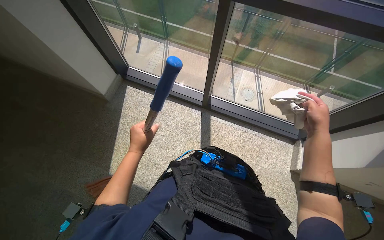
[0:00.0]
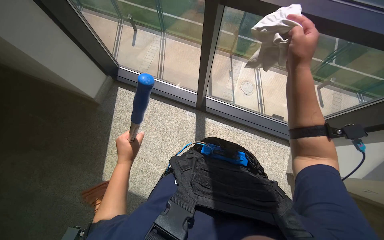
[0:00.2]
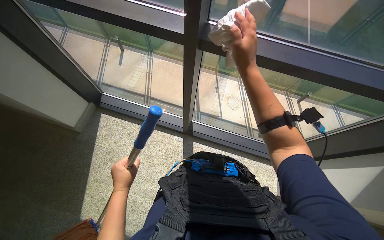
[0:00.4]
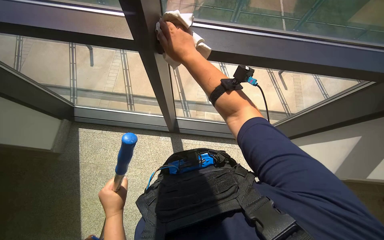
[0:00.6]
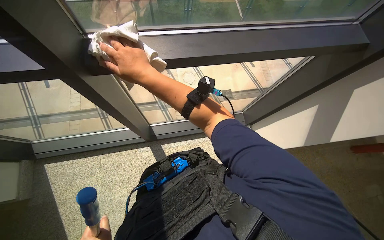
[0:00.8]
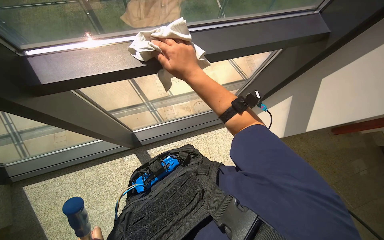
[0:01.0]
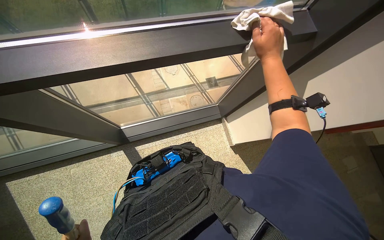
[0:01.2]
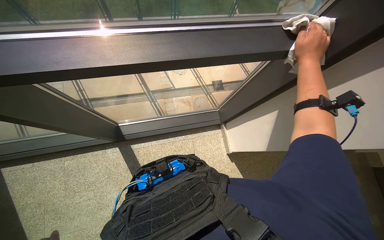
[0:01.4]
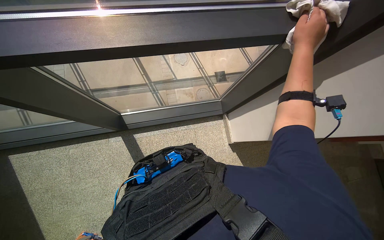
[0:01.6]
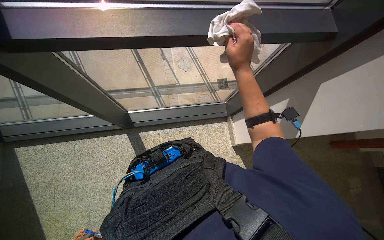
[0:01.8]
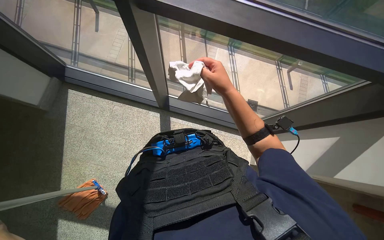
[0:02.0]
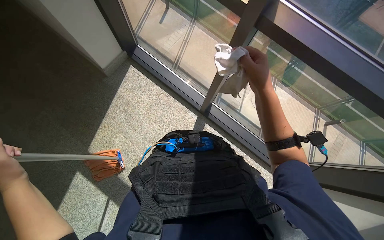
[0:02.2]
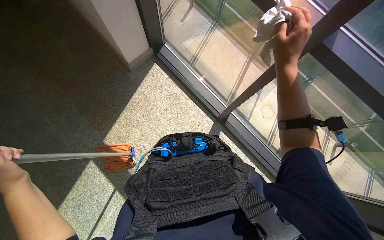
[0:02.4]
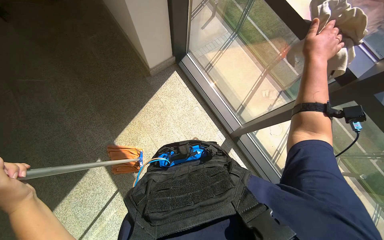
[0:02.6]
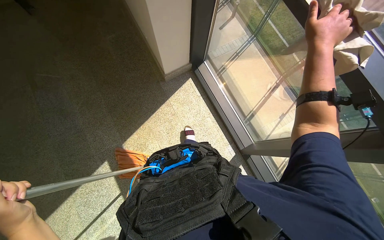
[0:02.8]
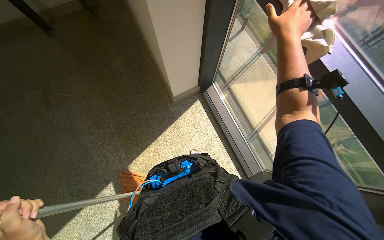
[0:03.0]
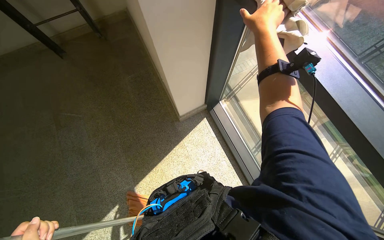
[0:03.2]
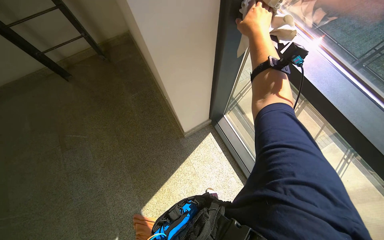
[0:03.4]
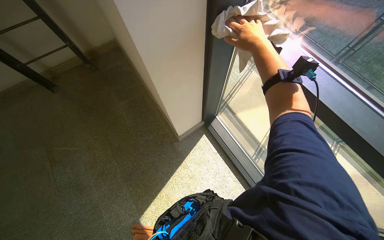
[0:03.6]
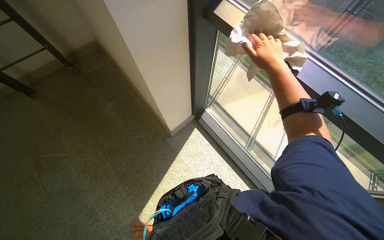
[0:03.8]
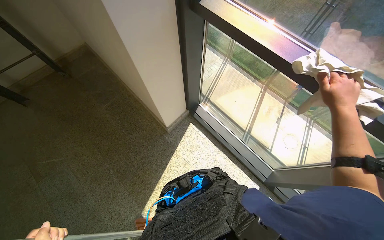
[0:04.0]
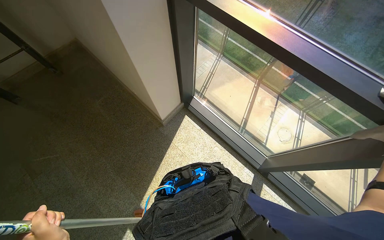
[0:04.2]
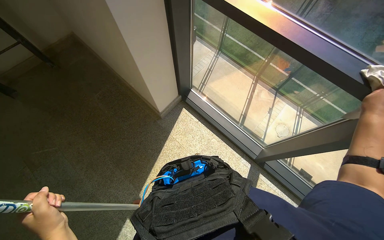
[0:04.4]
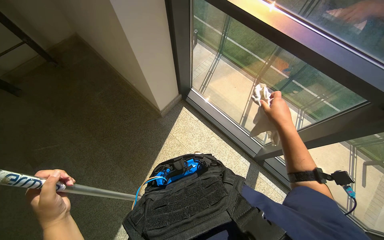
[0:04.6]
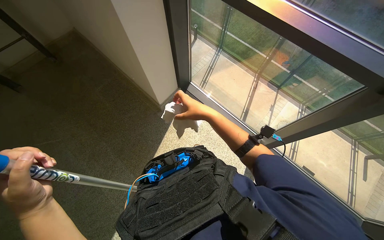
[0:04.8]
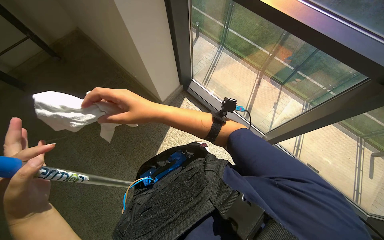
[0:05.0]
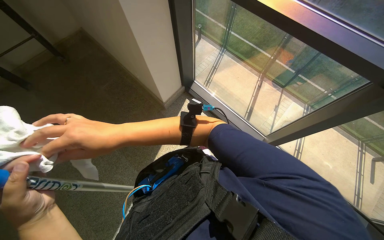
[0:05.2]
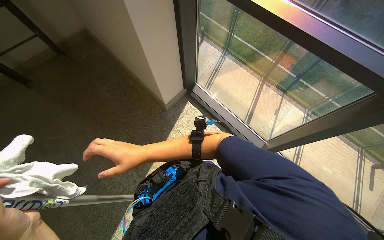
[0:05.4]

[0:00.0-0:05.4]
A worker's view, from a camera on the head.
Job: wiping surfaces.
The whole recording: Wiping metal handrail. The worker wipes the metal handrail on the stairs with a cloth.
2.8 to 4.0 s: The wearer looks some 20 degrees further upward. The right hand travels down the picture by approximately 40 cm, and reaches roughly 15 cm to the left, then returns.

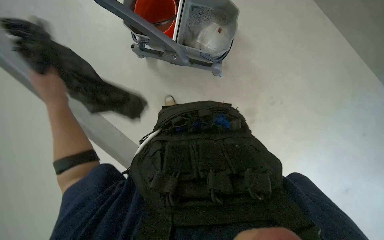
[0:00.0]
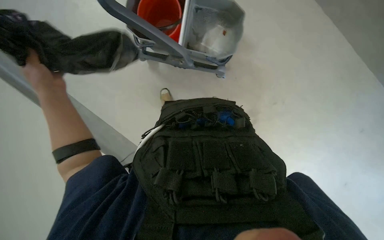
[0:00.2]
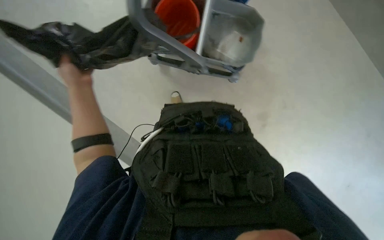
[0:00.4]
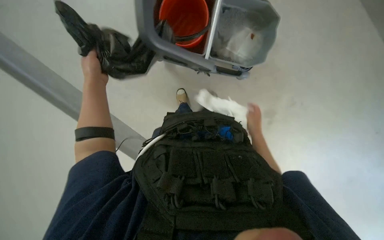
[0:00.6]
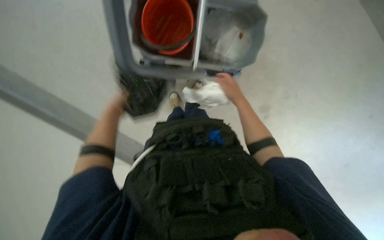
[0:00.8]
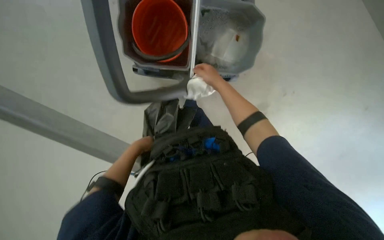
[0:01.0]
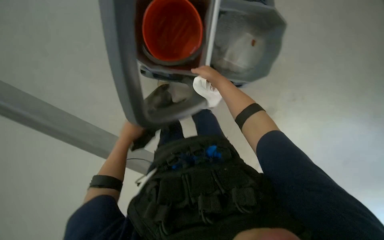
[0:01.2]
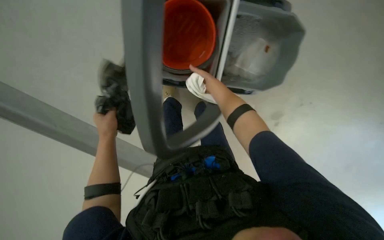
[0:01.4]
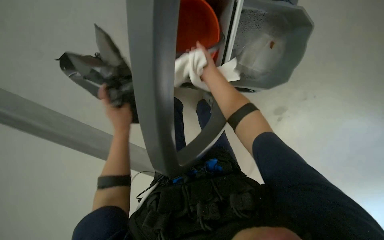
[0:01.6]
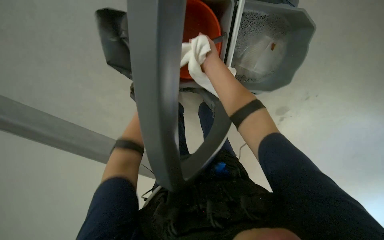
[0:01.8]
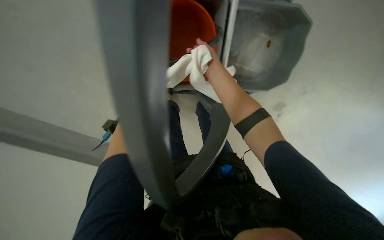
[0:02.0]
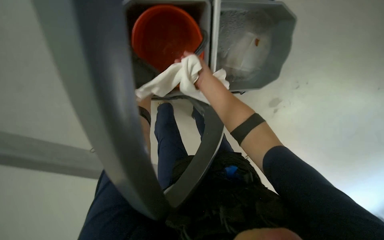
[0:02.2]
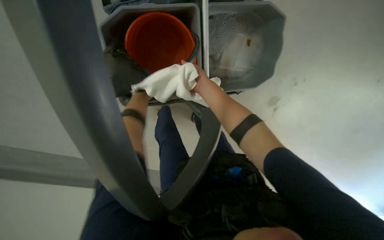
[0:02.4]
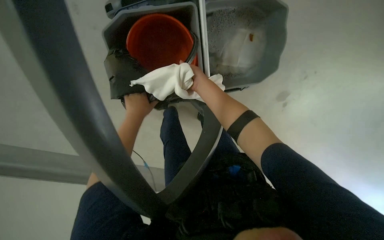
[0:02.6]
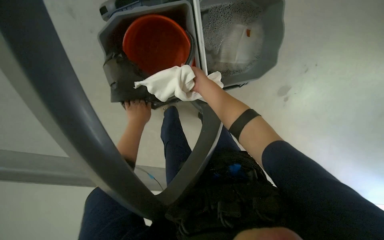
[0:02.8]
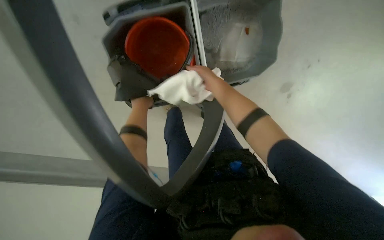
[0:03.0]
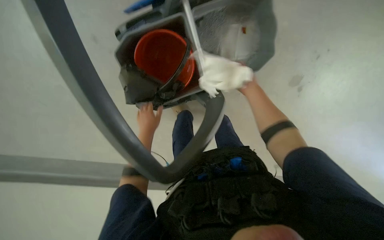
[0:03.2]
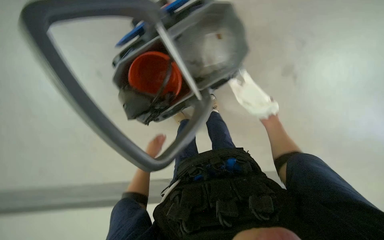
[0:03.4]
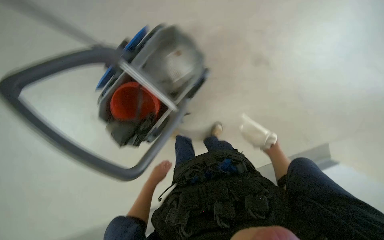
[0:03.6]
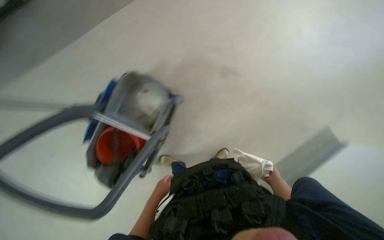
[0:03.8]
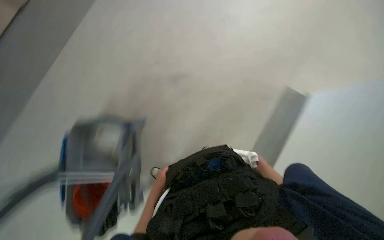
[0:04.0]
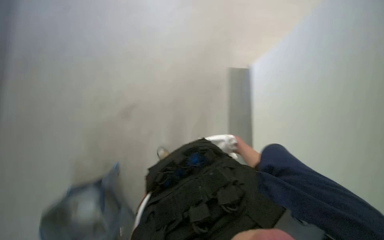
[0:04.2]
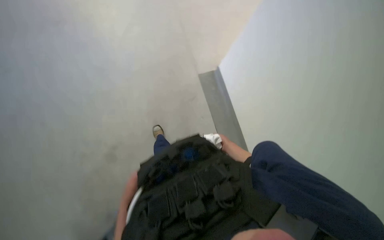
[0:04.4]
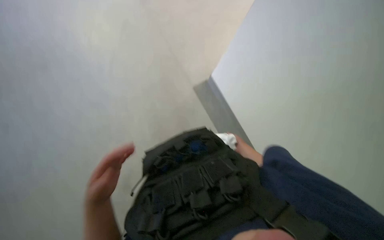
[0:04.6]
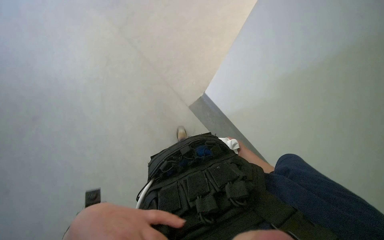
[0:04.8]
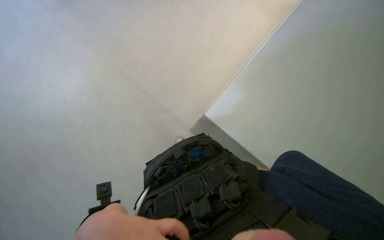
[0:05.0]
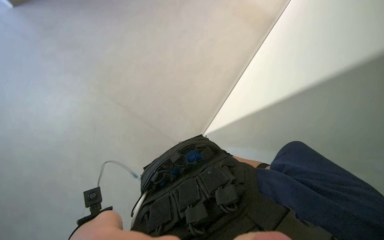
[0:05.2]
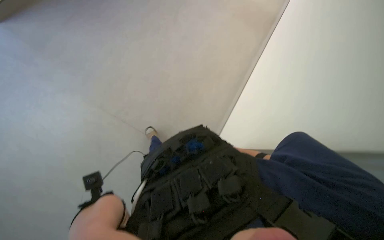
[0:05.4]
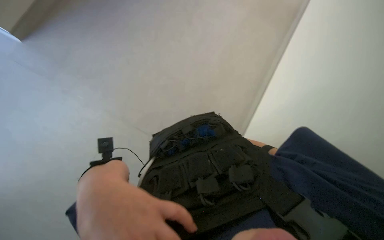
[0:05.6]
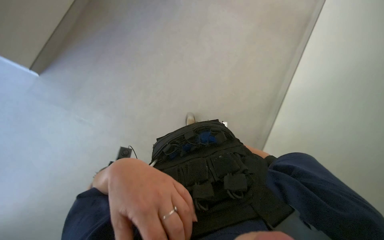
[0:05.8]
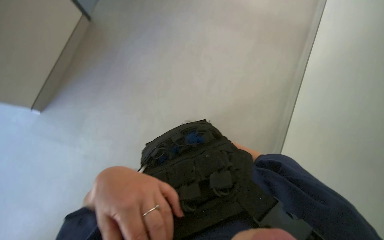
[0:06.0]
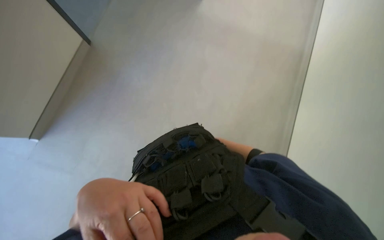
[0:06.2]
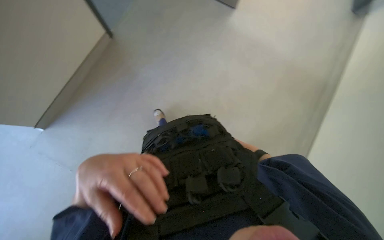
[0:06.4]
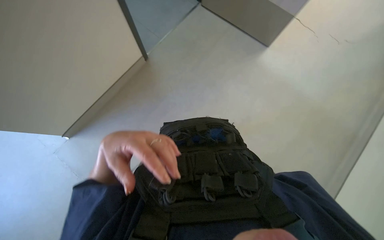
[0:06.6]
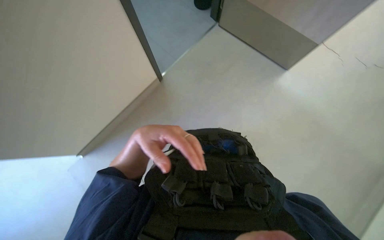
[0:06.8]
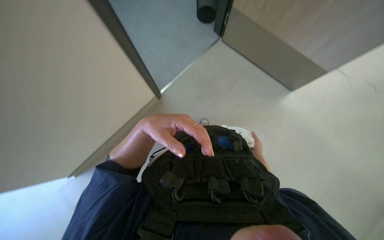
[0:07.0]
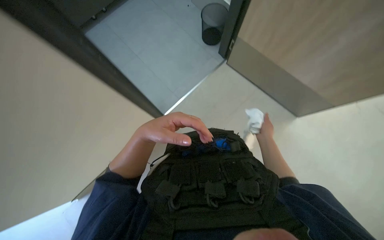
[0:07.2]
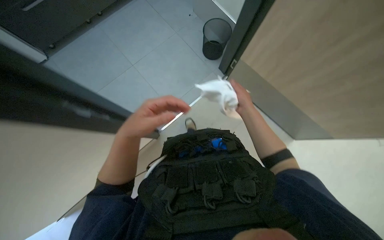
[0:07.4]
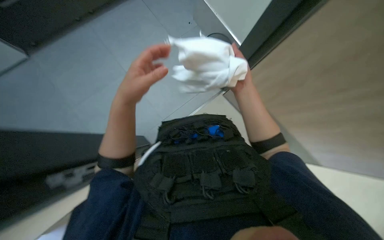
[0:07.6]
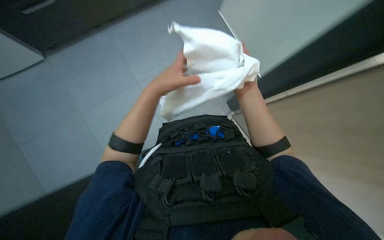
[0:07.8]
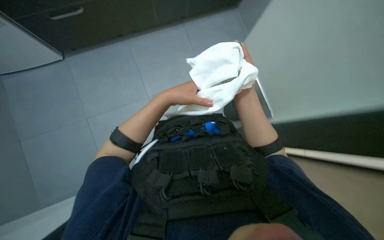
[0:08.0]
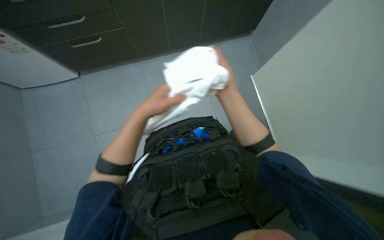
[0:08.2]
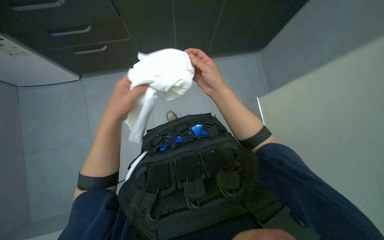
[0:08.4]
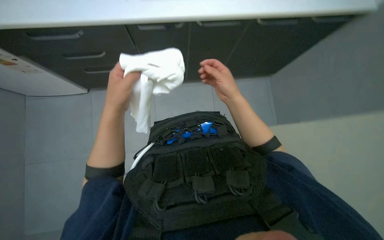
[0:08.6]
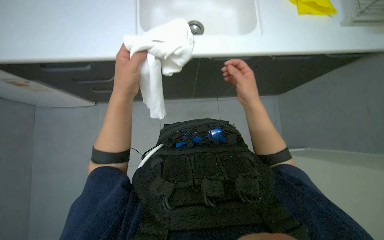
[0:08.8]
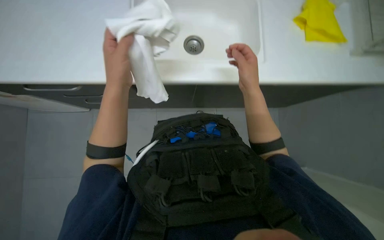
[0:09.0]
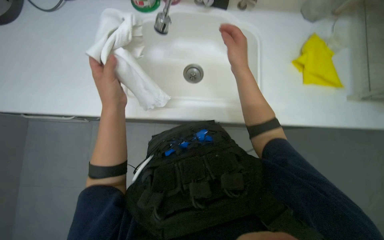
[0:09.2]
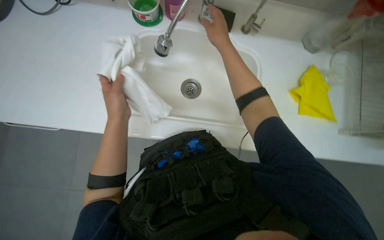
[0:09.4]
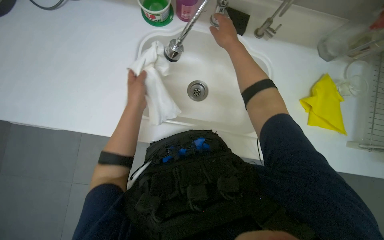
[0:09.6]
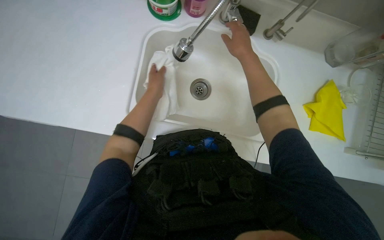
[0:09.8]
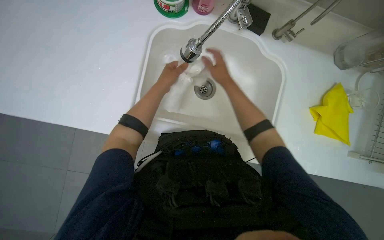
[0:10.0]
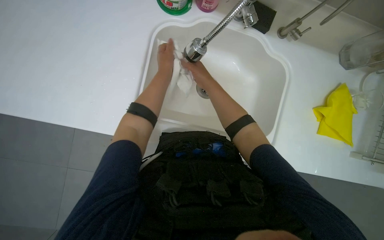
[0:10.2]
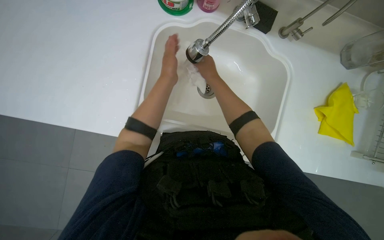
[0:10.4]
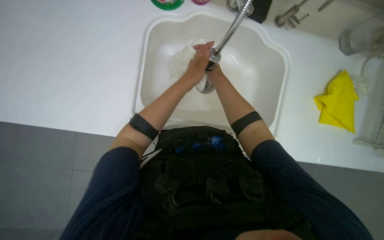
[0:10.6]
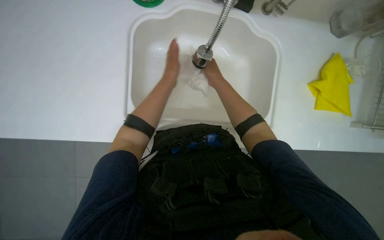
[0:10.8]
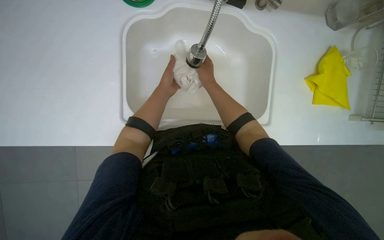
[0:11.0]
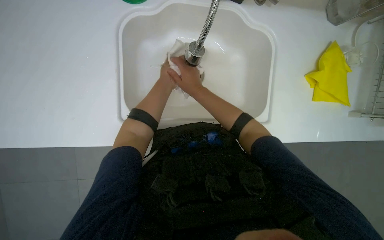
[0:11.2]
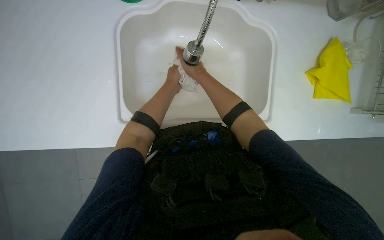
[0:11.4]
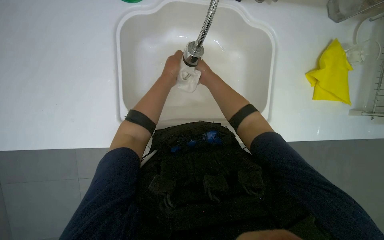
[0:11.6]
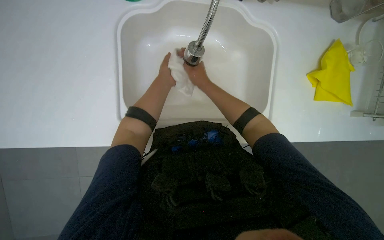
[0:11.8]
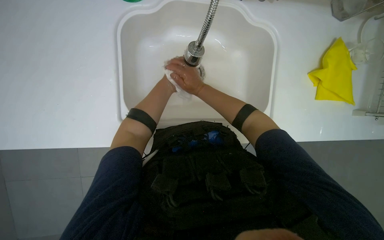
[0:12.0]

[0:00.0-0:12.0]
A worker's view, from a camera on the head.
Job: preparing cleaning supplies.
The whole recording: Preparing cleaning cloth. The worker wets and rinses a cleaning cloth at the sink.
3.0 to 4.4 s: The wearer moves roughly 50 cm. The scene rotates counterclockwise by approximately 50 degrees.
6.0 to 7.6 s: The wearer looks about 25 degrees further to the left. The view tilts roughly 30 degrees upward.
7.6 to 9.0 s: The left hand reaches about 5 cm to the right, then returns.
9.0 to 10.4 s: The left hand moves farther from the camera and up the picture, about 15 cm, while the right hand moves to the left, approximately 10 cm.

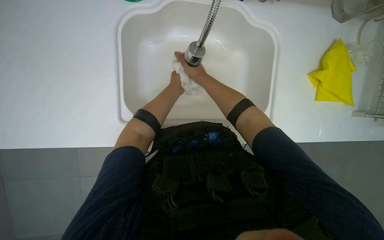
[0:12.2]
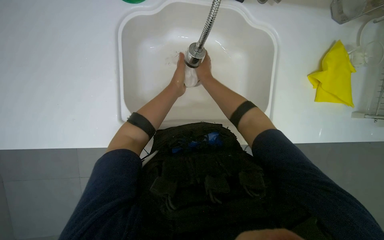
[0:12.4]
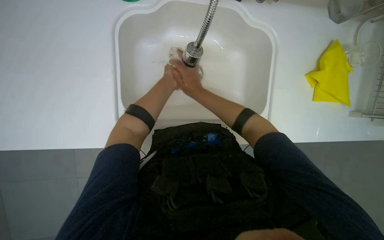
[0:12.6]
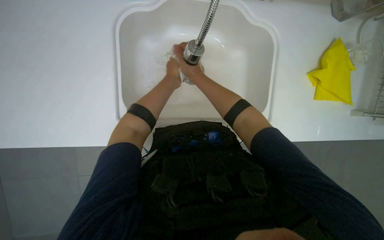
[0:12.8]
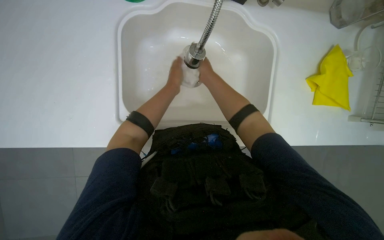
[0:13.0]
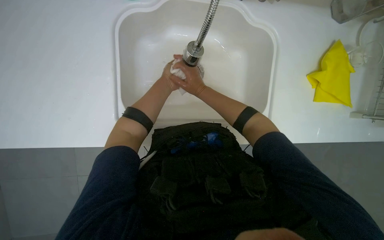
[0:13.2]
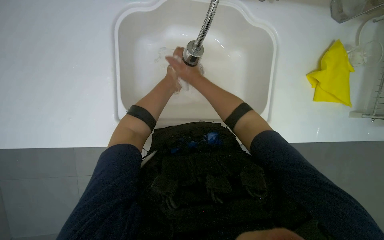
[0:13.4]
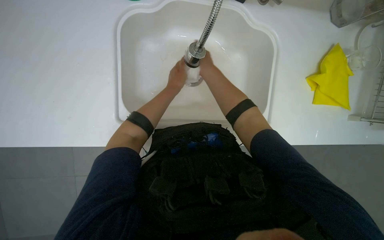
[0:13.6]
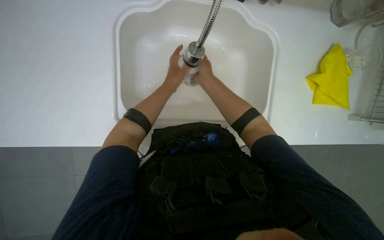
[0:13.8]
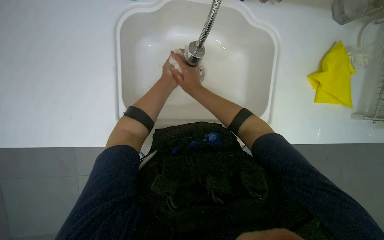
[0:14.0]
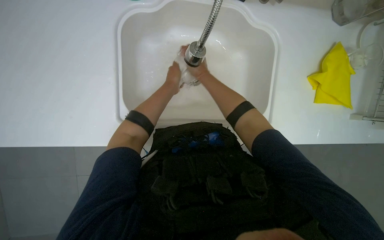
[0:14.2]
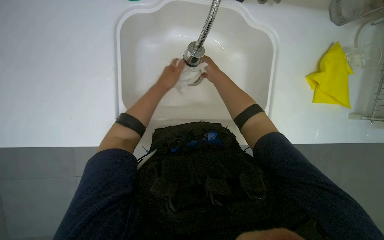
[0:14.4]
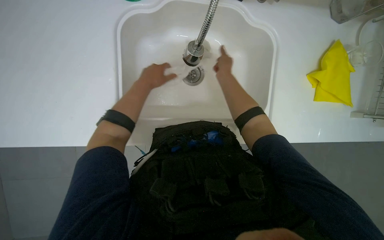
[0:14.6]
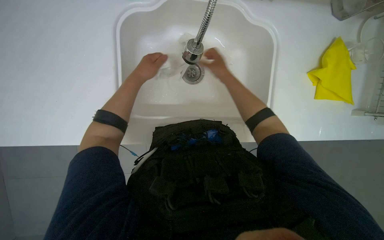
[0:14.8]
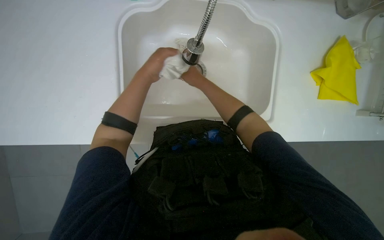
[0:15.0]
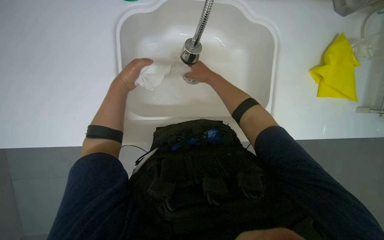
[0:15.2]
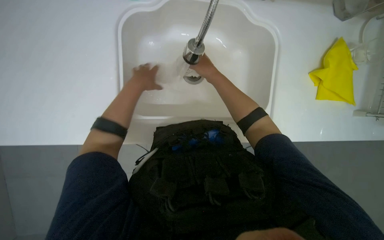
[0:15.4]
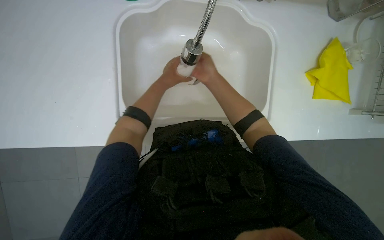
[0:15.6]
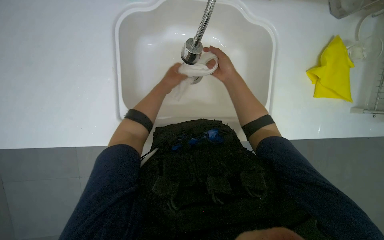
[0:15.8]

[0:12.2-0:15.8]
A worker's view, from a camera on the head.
Job: preparing cleaning supplies.
The whole recording: Preparing cleaning cloth. The worker wets and rinses a cleaning cloth at the sink.
14.0 to 15.8 s: The right hand swings left and right, approximately 10 cm each way, with 2 reversals.
